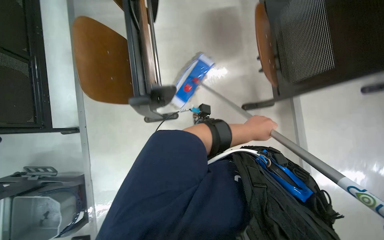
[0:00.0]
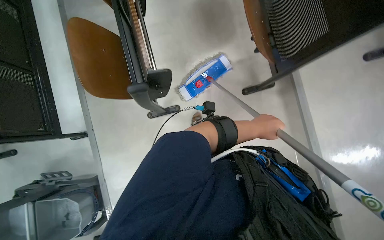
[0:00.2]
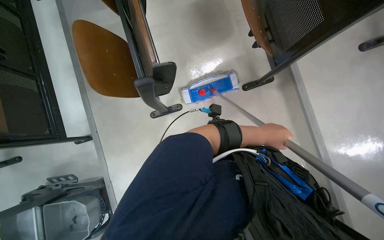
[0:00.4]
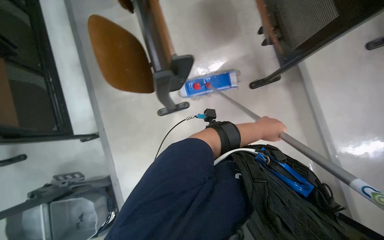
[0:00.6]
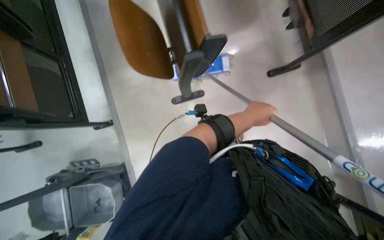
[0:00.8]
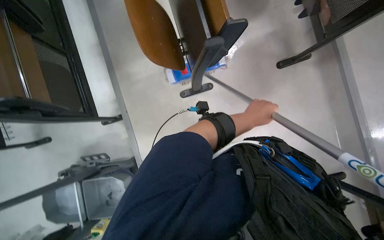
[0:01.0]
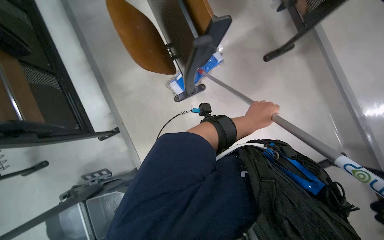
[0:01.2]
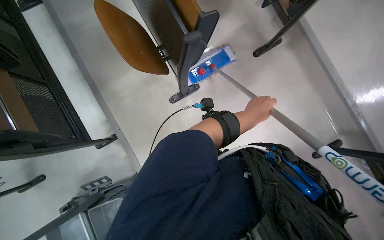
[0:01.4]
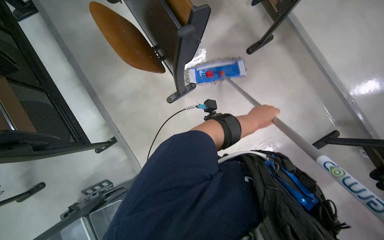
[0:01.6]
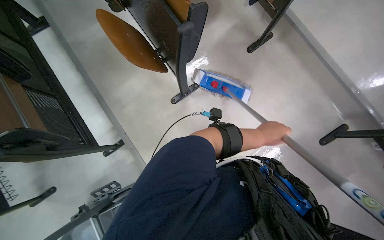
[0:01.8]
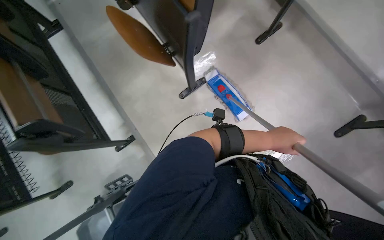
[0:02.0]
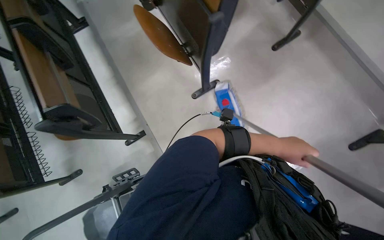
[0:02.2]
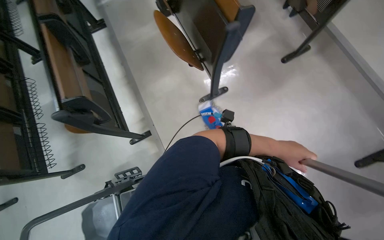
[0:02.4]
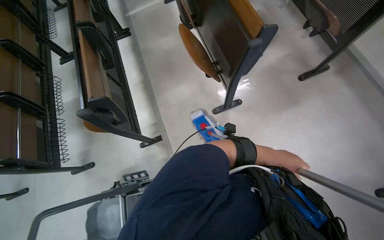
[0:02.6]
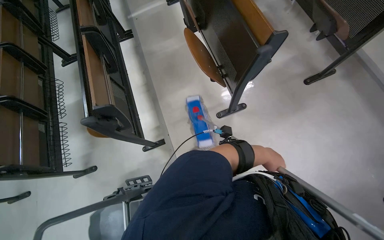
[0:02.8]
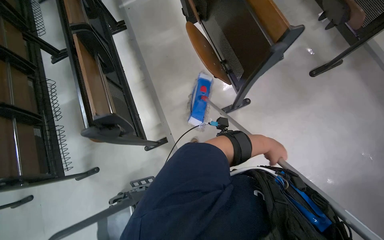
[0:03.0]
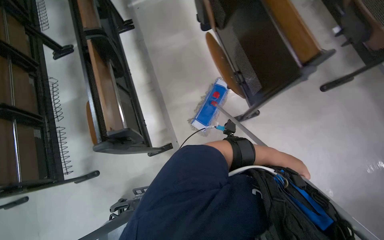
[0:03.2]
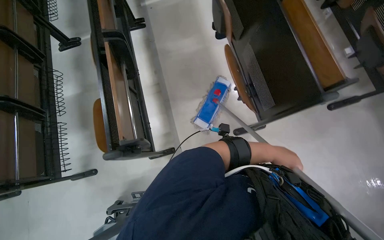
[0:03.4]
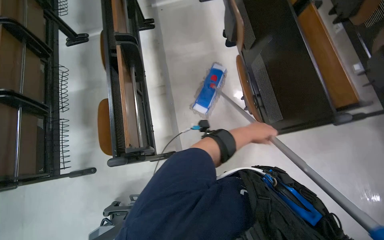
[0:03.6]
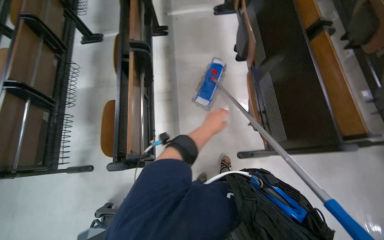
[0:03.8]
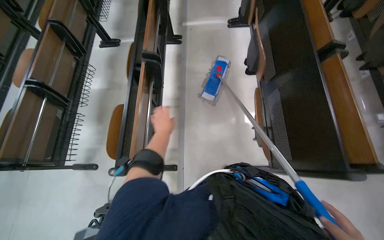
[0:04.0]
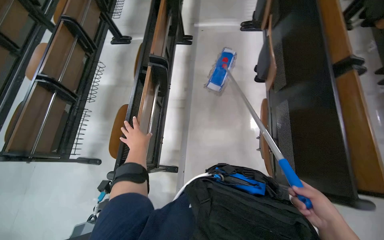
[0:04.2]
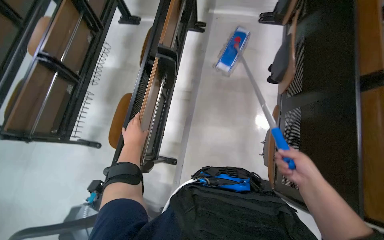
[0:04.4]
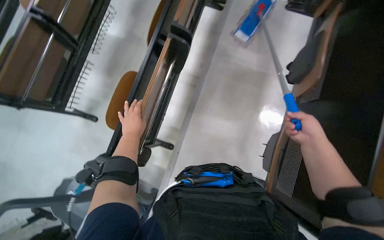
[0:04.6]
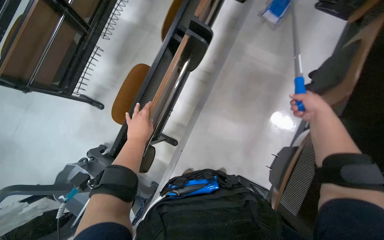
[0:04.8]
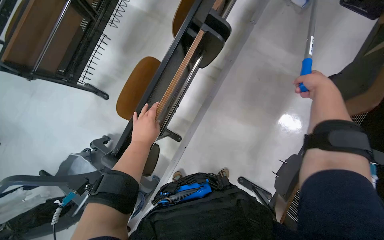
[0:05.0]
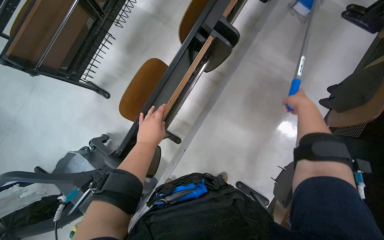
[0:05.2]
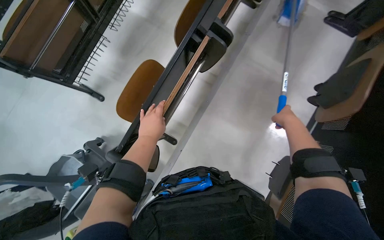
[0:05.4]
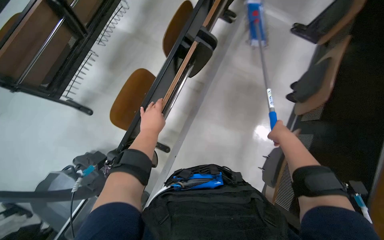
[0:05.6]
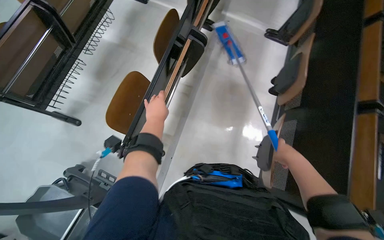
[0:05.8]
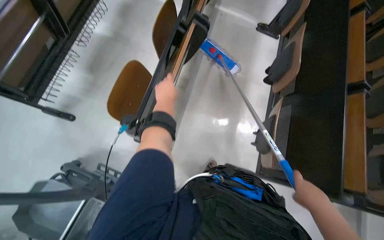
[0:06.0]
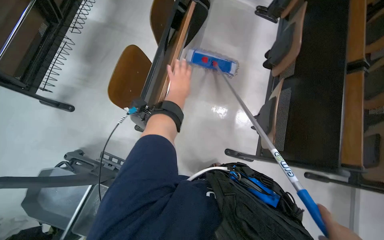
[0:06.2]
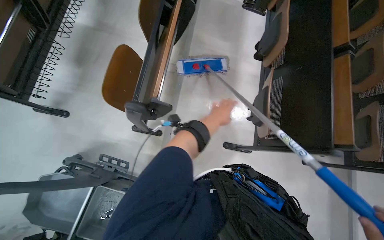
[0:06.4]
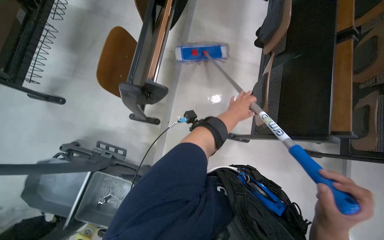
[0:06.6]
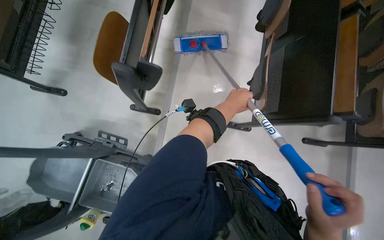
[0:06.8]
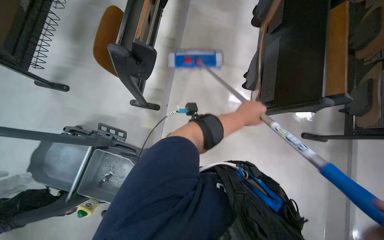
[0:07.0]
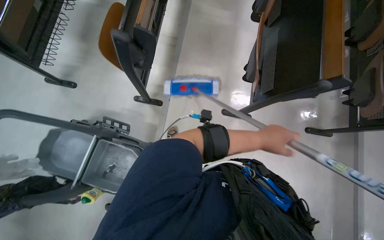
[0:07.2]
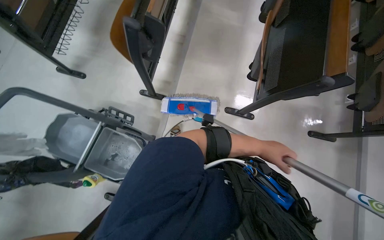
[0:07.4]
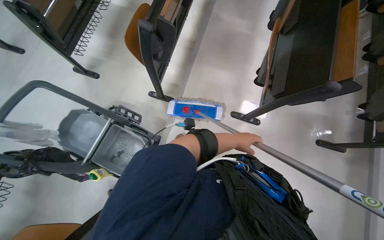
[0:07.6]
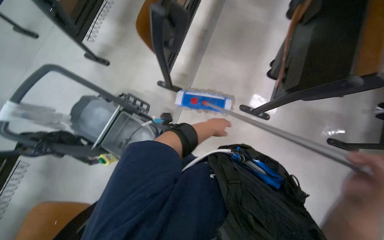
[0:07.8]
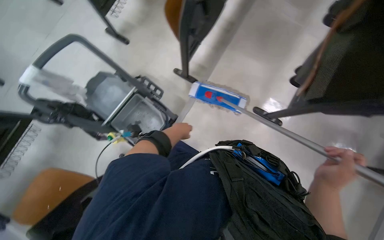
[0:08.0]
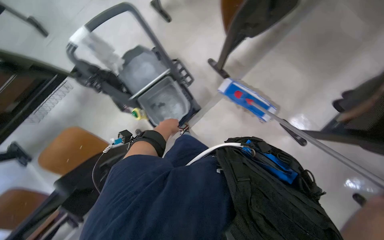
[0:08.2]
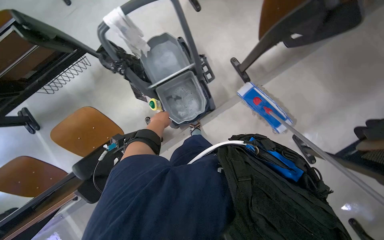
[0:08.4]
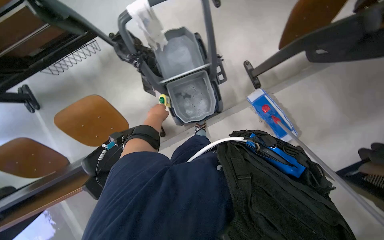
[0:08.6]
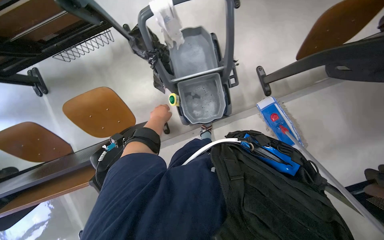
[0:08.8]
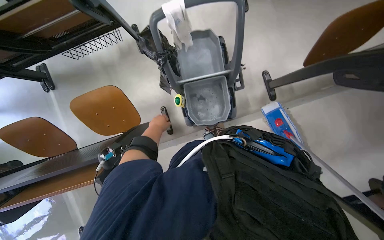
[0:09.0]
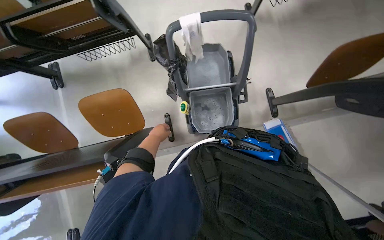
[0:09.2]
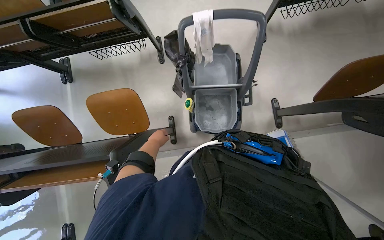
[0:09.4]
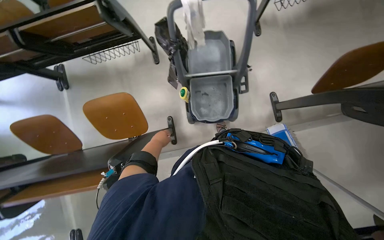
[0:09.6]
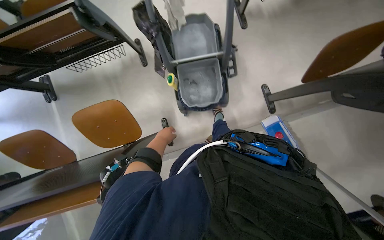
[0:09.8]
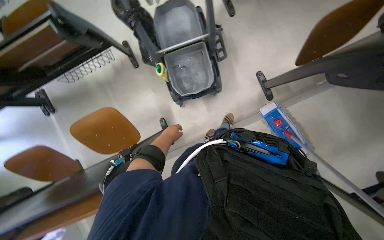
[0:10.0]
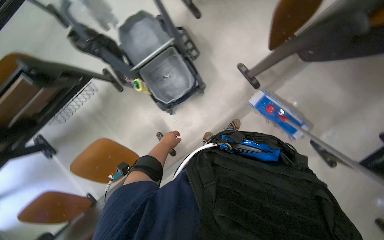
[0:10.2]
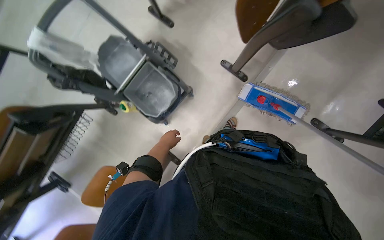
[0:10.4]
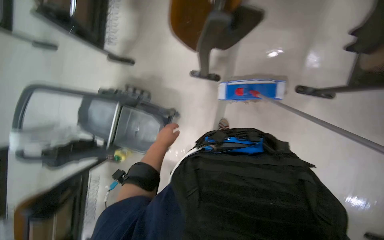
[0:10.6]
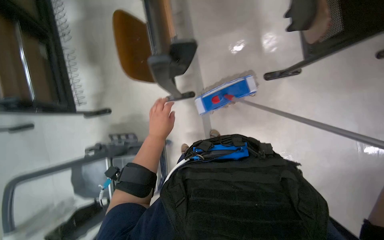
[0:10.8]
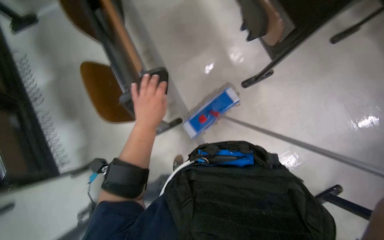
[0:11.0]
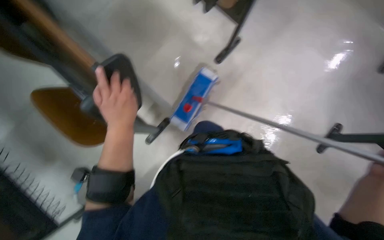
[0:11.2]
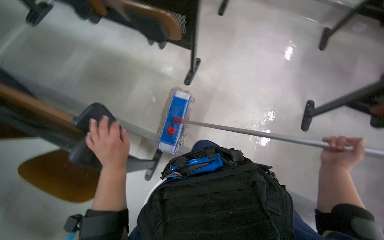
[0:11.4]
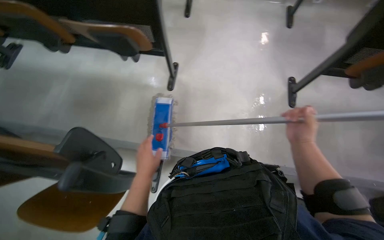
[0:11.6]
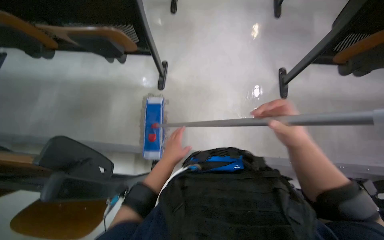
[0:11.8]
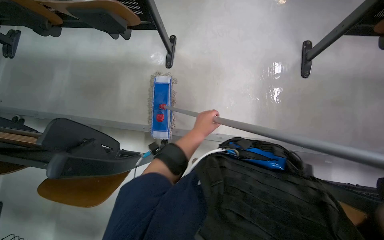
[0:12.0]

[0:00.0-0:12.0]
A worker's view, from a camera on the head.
Job: mopping floor.
The whole recording: Mopping classroom floor. The worker mops the classroom floor, occasionally adjusting the mop and moving the cleaning cart.
0:00.0 to 0:01.6: The camera travels roughly 50 cm.
0:03.0 to 0:04.4: The camera travels roughly 50 cm. Everything in view rotates roughly 35 degrees clockwise.
0:04.4 to 0:06.0: The right hand reaches approximately 40 cm up the picture, then returns.
0:06.0 to 0:07.6: The head travels roughly 50 cm.
0:07.6 to 0:09.0: The camera travels roughly 40 cm. The camera pitches downward, by approximately 20 degrees. Everything in view rotates roughly 55 degrees clockwise.
0:09.0 to 0:10.4: The scene turns roughly 35 degrees counterclockwise in the picture.
0:10.4 to 0:12.0: The view tilts approximately 20 degrees upward. The scene turns some 120 degrees counterclockwise in the picture.

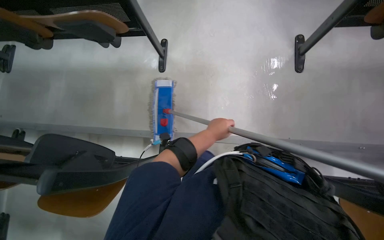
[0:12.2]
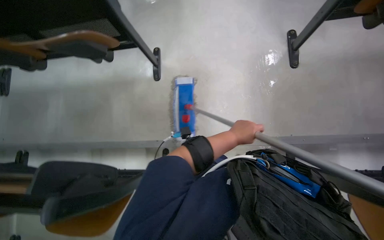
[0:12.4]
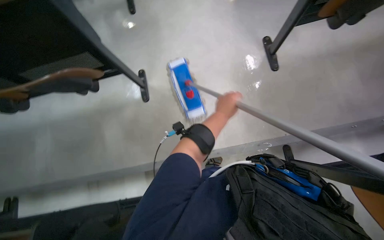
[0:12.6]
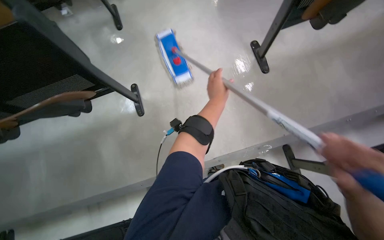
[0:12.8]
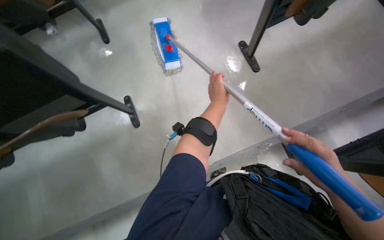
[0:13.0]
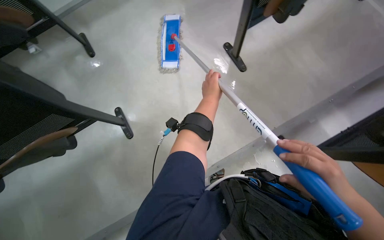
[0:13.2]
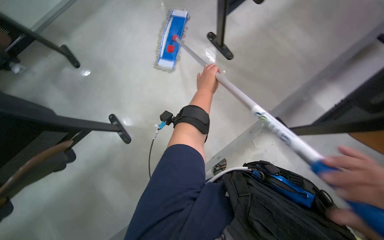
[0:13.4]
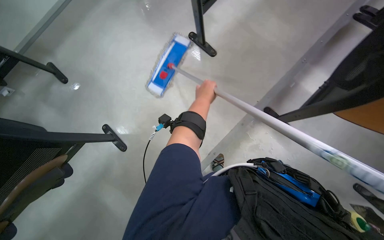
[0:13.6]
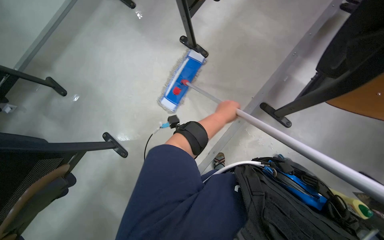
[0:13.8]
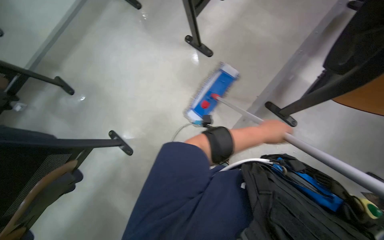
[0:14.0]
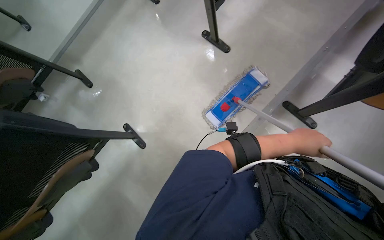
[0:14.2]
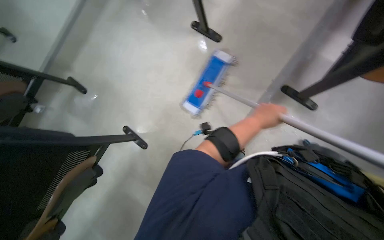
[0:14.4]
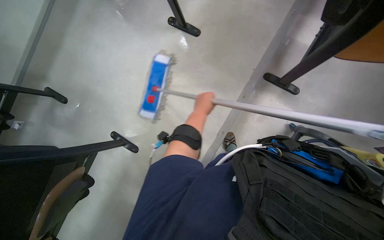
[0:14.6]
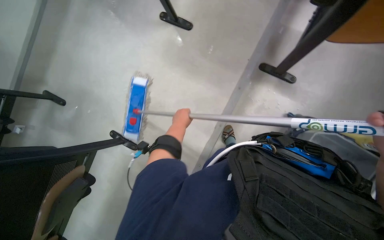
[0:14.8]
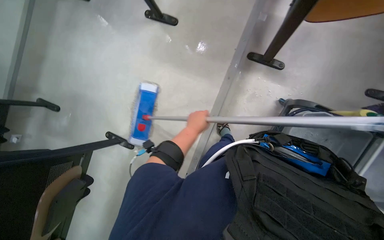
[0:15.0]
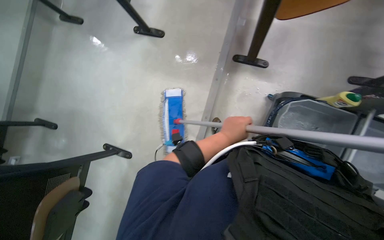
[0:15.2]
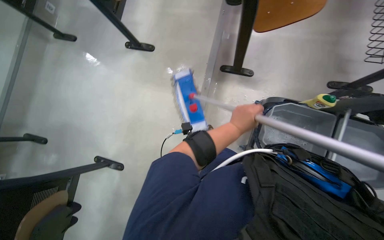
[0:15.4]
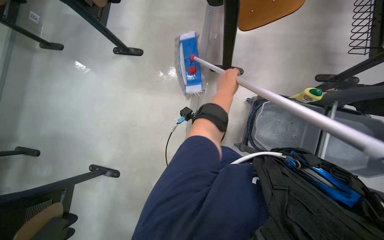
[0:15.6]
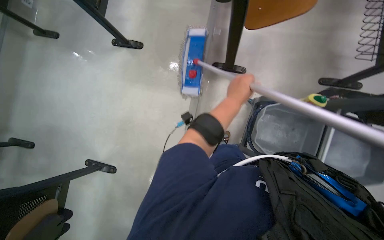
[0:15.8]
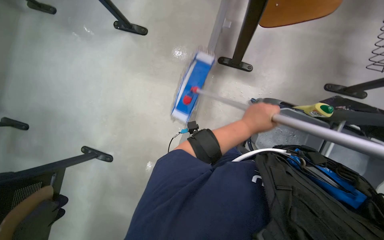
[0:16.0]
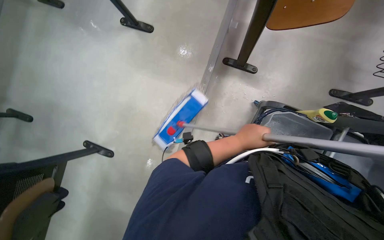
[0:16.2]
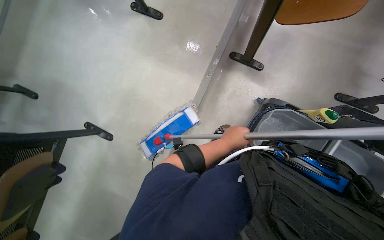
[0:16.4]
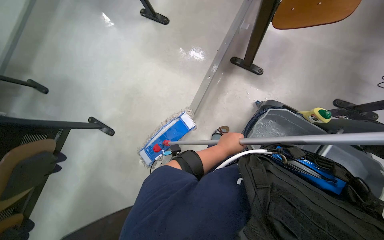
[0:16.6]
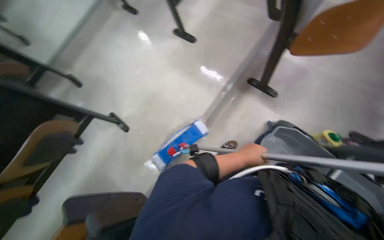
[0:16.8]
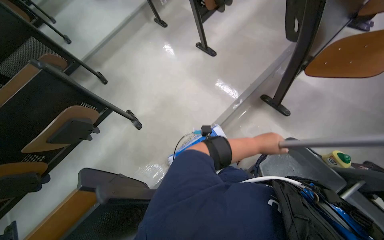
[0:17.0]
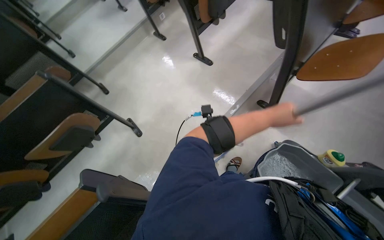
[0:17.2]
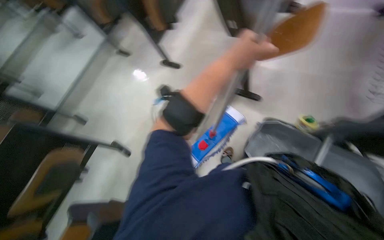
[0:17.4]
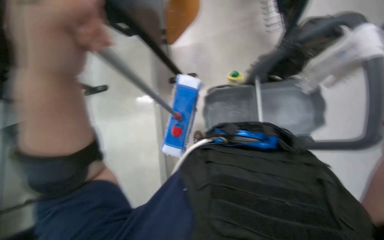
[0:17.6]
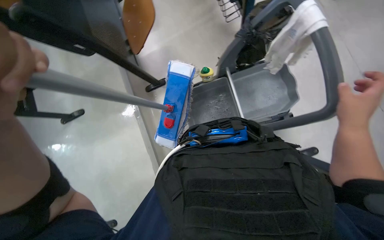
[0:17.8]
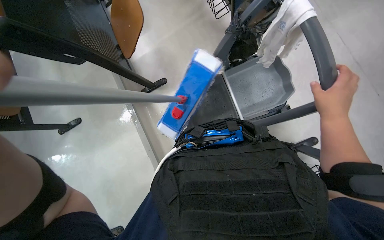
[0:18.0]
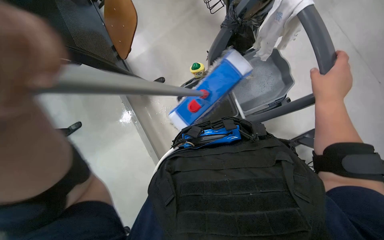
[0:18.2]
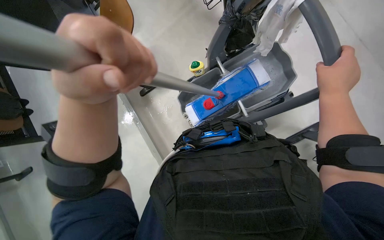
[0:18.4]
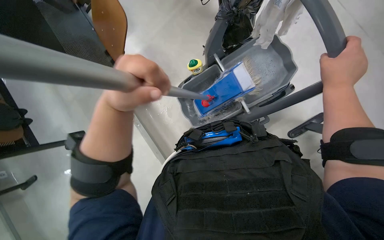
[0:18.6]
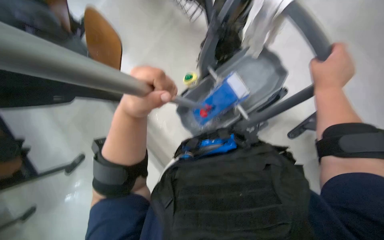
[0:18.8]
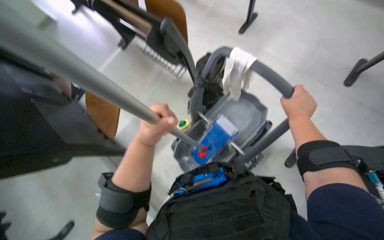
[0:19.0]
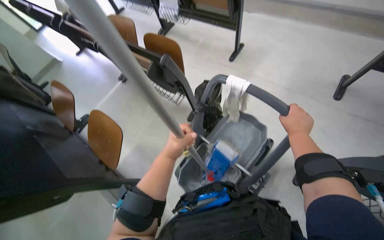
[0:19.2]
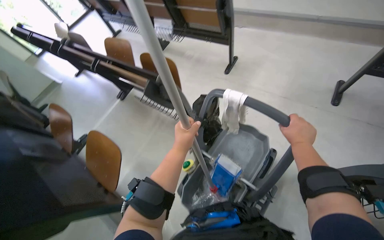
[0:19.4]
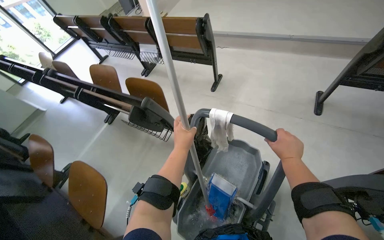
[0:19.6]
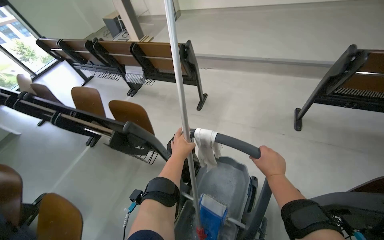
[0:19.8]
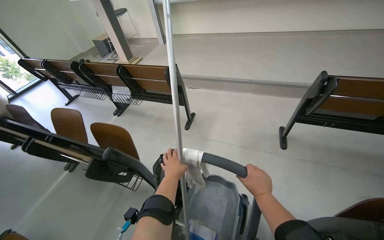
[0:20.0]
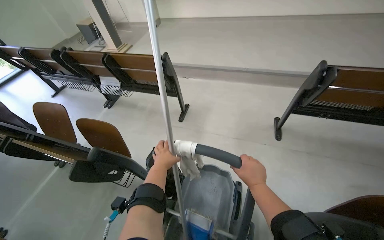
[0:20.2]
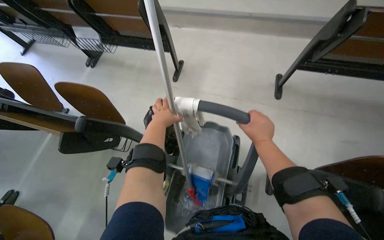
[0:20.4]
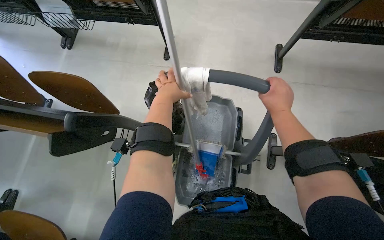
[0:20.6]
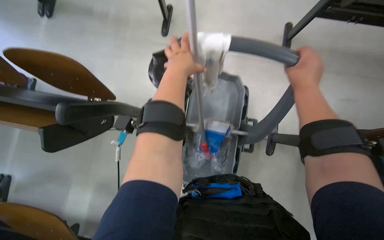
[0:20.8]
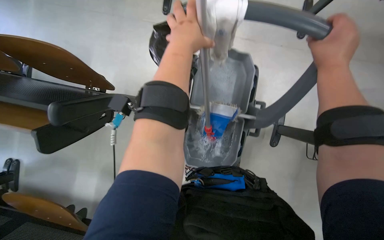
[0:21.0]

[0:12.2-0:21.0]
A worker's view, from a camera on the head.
Job: mopping floor.
The whole recording: Mopping classroom floor. The worker mops the classroom floor, occasionally adjusting the mop and moving the cleaning cart.
0:12.2 to 0:13.6: Everything in view rotates about 50 degrees counterclockwise.
0:13.6 to 0:15.2: The scene turns approximately 25 degrees counterclockwise in the picture. The left hand swings left and right, about 30 cm each way, with 2 reversals.
0:15.2 to 0:16.6: The left hand goes up the picture and returns, roughly 15 cm each way.
0:16.6 to 0:18.0: The head rotates roughly 50 degrees to the right. The view tilts approximately 15 degrees upward.
0:18.0 to 0:19.6: The camera pitches upward, by some 35 degrees. The scene rotates counterclockwise by about 25 degrees.
0:19.6 to 0:21.0: The wearer's head swings about 20 degrees to the right. The view tilts approximately 25 degrees downward.
